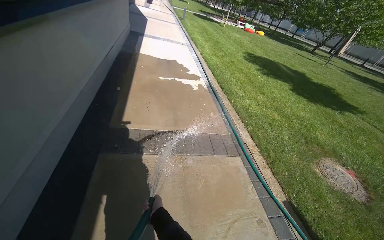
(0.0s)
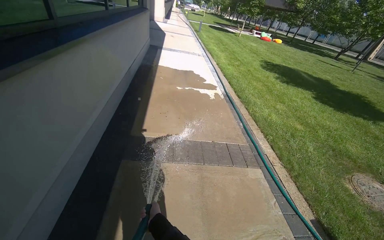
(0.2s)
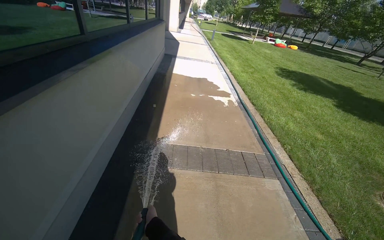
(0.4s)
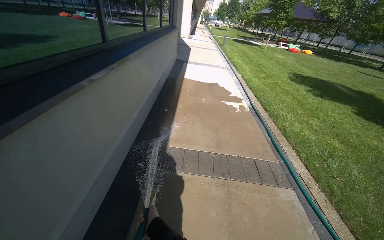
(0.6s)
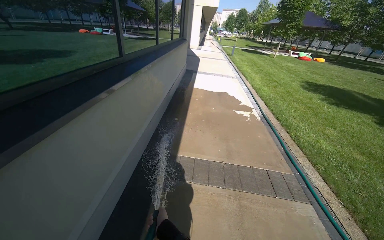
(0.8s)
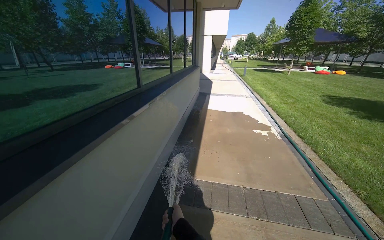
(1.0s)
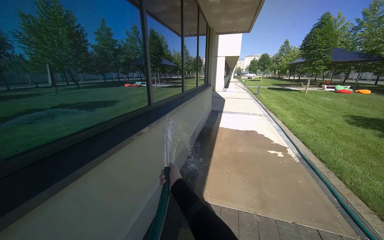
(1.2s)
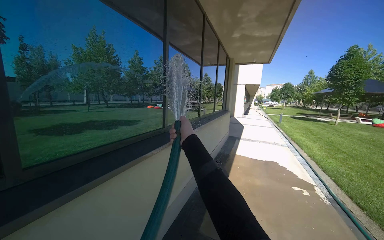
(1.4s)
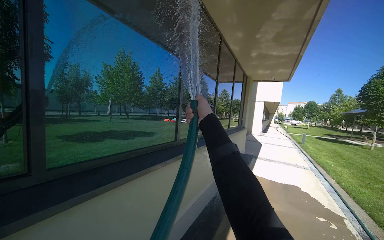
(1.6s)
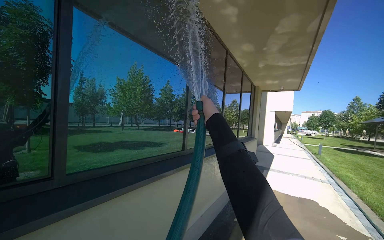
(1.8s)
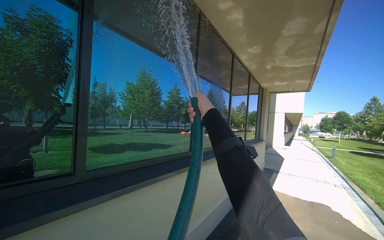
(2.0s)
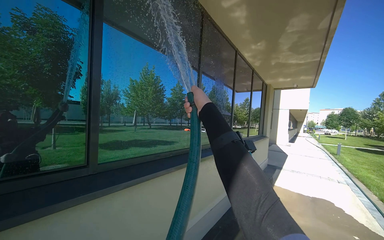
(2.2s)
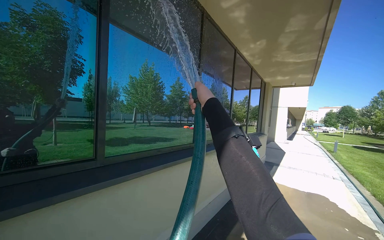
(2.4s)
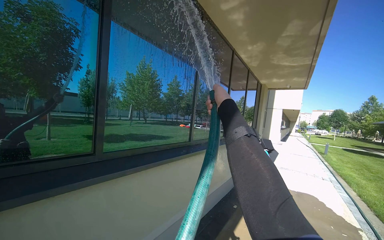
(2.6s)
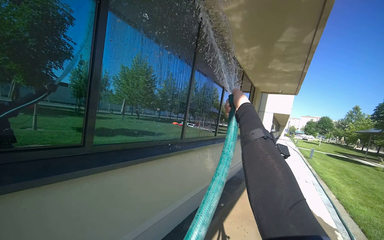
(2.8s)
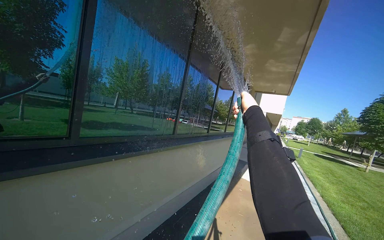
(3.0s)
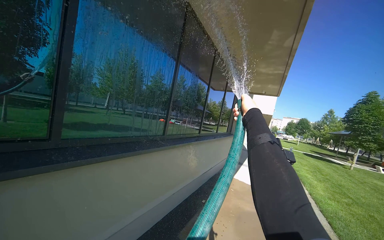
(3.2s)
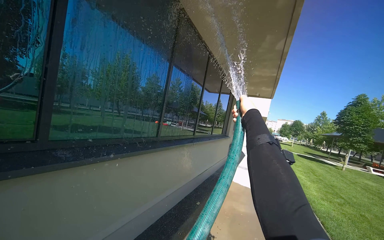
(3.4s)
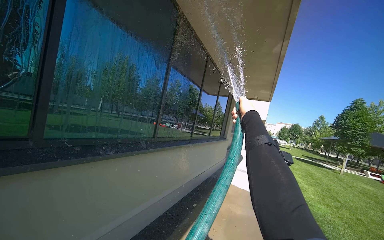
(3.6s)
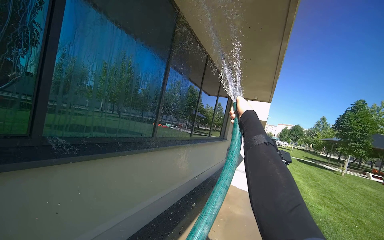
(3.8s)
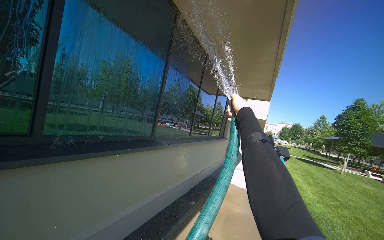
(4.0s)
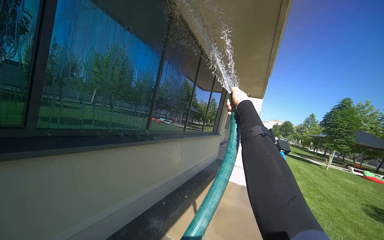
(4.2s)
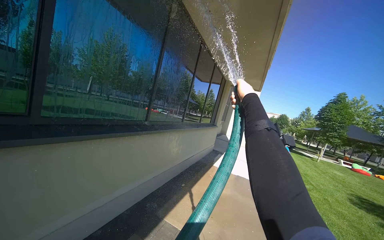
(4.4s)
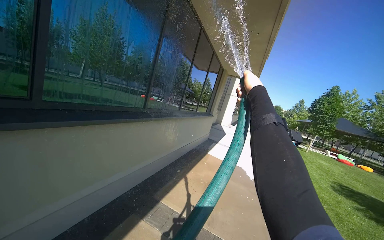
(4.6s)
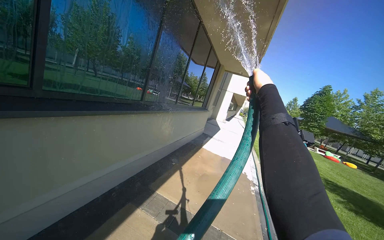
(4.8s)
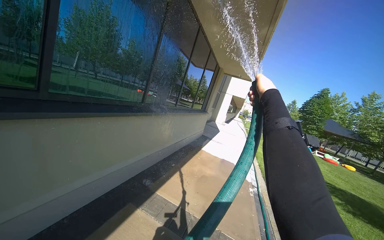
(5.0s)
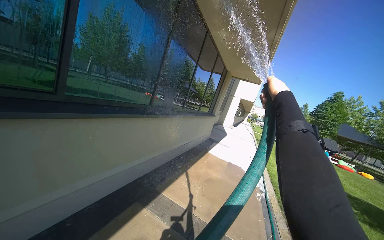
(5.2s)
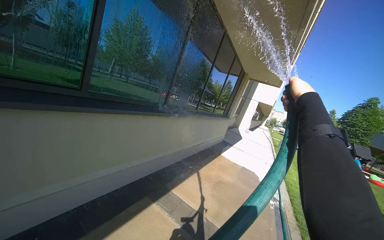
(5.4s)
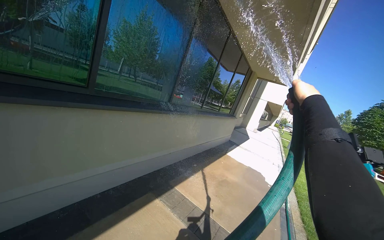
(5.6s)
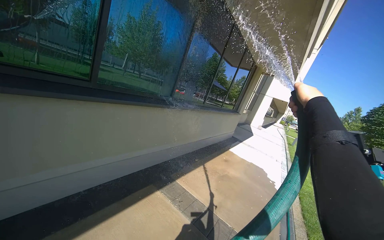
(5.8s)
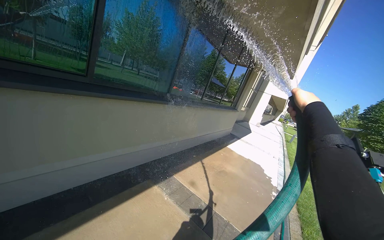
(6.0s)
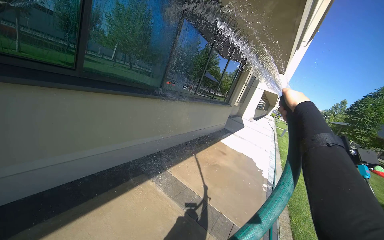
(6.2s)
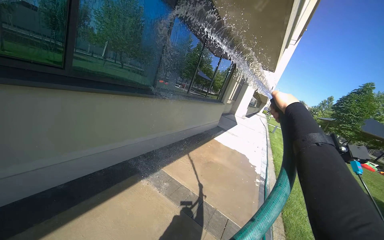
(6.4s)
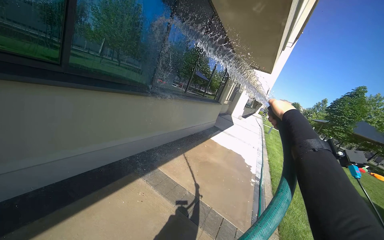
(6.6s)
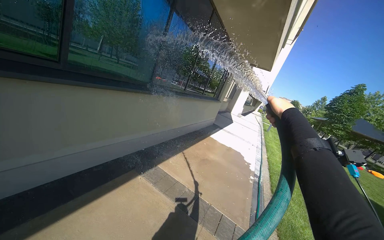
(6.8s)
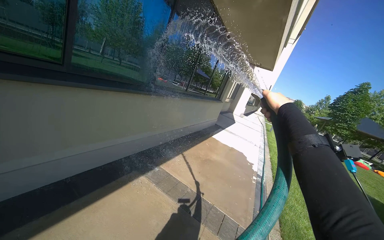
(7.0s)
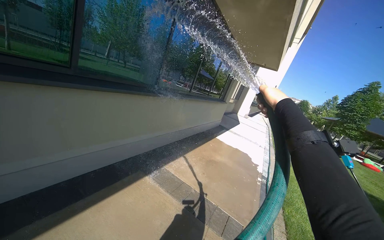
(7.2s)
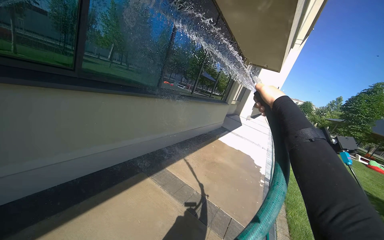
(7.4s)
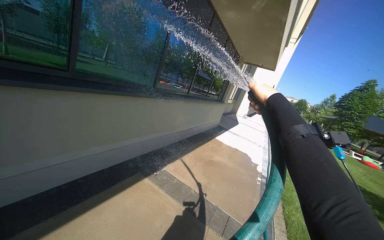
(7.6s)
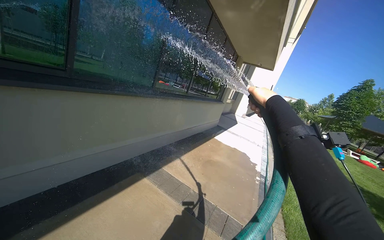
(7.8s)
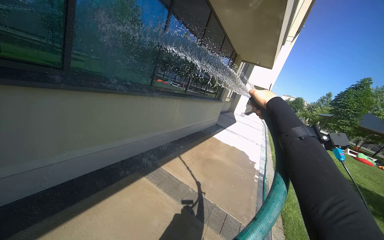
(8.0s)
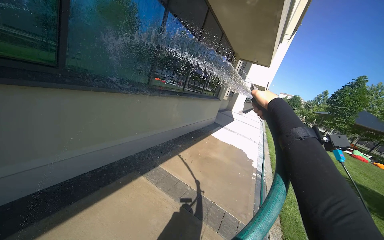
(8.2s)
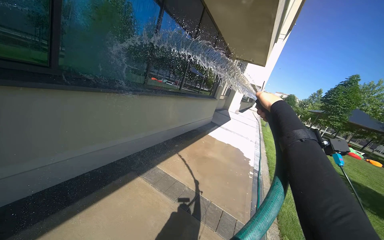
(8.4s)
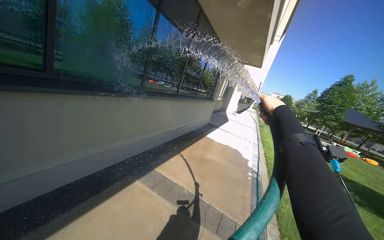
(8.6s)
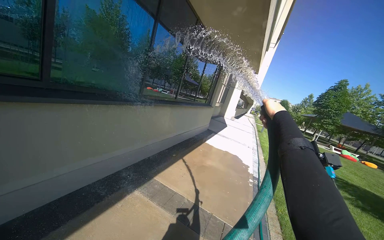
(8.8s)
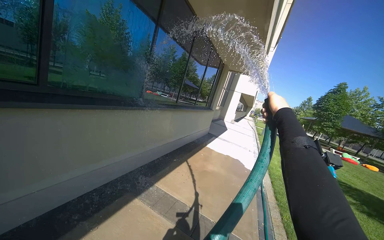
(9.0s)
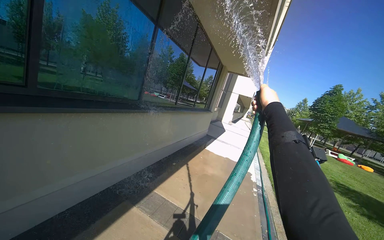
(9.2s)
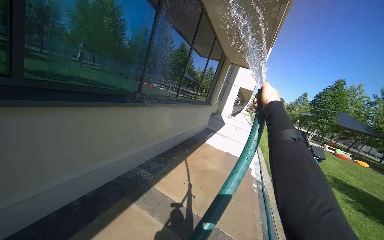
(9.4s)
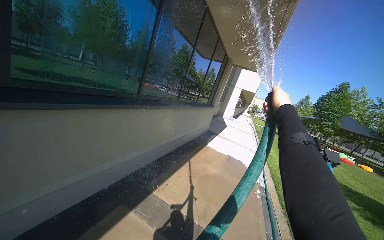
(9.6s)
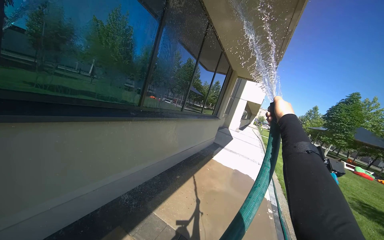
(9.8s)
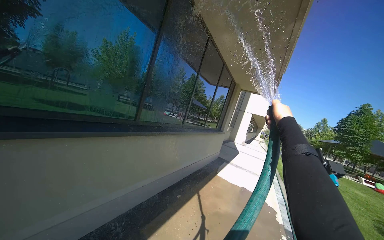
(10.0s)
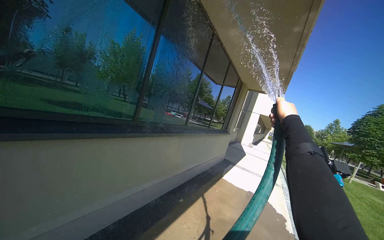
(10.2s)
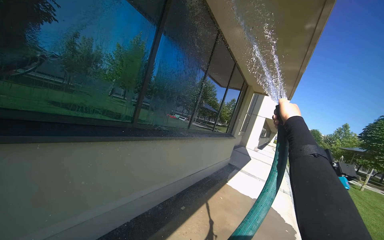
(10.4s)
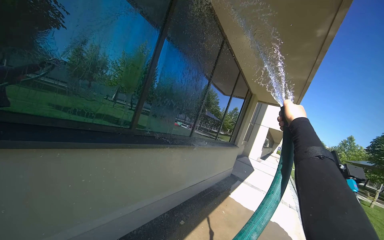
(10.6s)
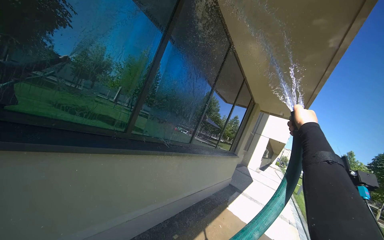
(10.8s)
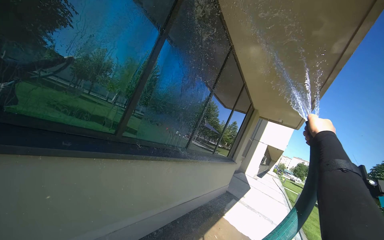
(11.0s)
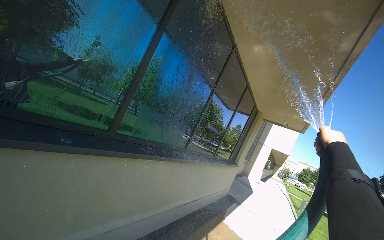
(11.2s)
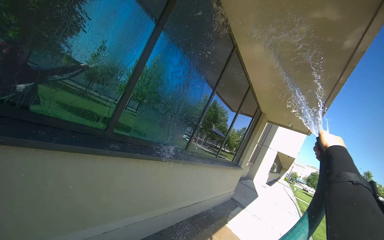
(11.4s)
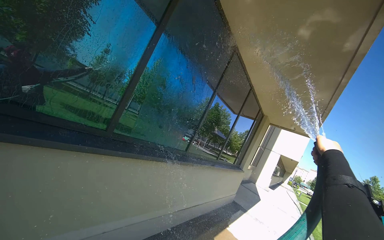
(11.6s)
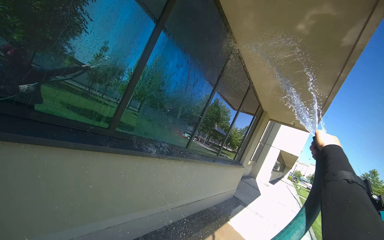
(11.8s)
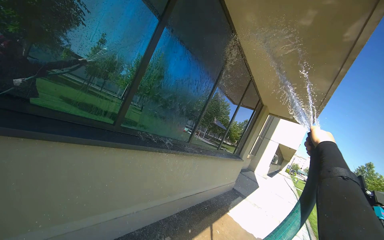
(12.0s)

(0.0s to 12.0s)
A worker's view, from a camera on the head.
Job: cleaning windows.
The whole recording: Rinsing building windows. The worker rinses the building windows with a hose.
0.0s - 1.6s: The wearer looks roughly 40 degrees further to the left. The view tilts about 40 degrees upward.
1.6s - 3.0s: The right hand goes about 20 cm to the right.
4.4s - 6.0s: The right hand heads nearer to the camera and to the right, covering some 40 cm.
9.0s - 10.4s: The head travels about 80 cm.
10.4s - 12.0s: The camera travels about 40 cm.

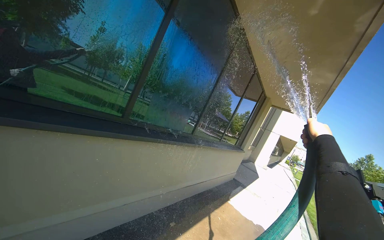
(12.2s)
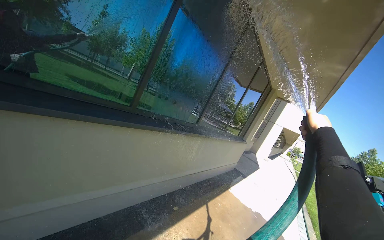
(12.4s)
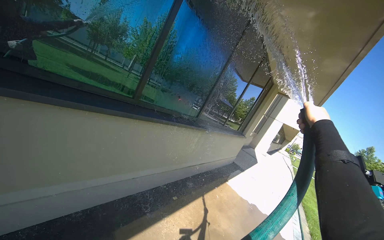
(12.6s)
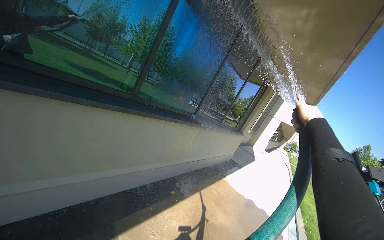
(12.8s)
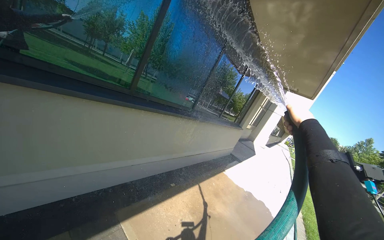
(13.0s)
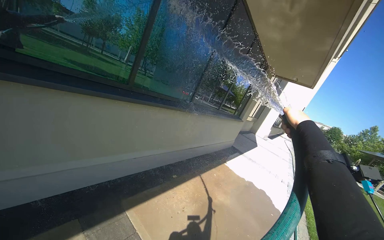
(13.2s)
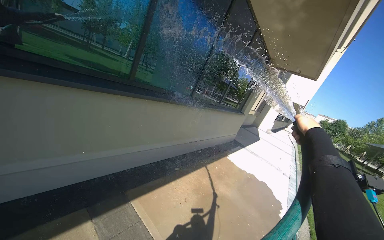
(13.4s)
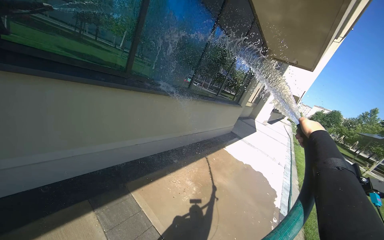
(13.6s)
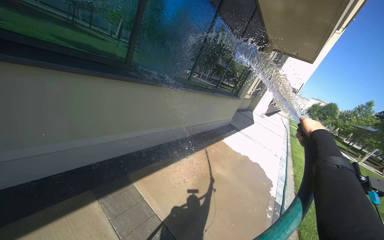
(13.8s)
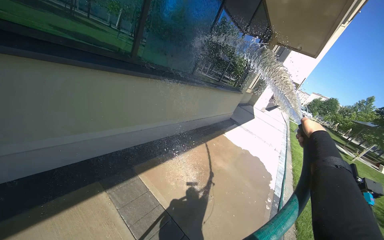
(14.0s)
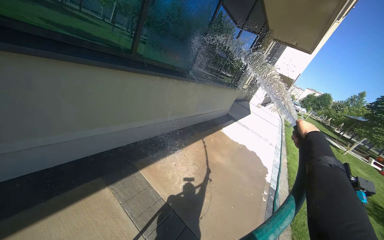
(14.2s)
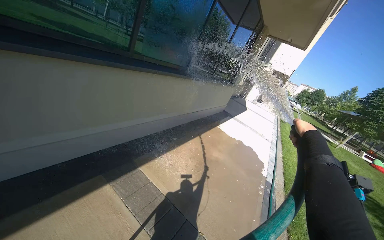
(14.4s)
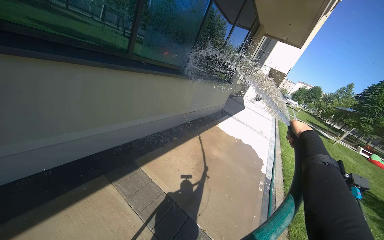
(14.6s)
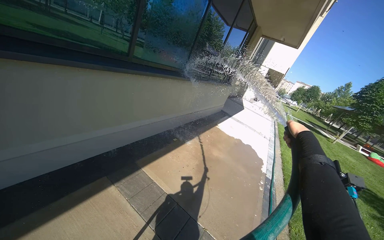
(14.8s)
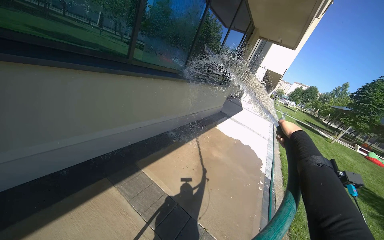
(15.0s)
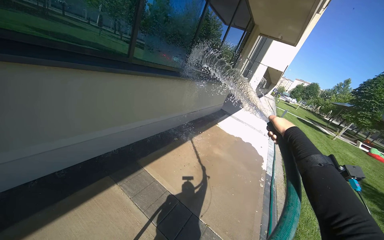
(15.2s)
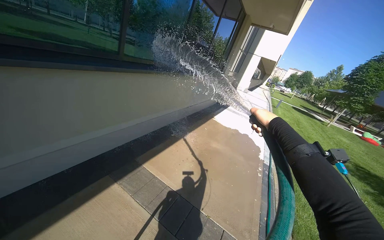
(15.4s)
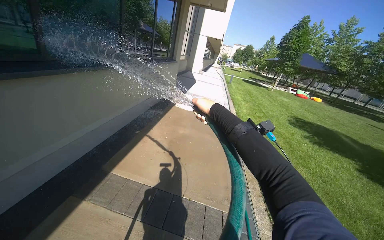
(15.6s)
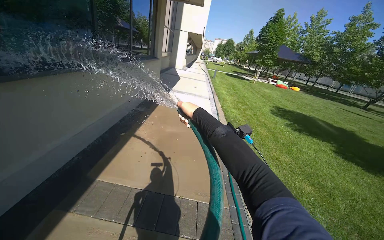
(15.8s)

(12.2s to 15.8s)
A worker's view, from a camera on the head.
Job: cleaning windows.
The whole recording: Rinsing building windows. The worker rinses the building windows with a hose.
12.2s - 14.0s: The view tilts roughly 20 degrees downward.
14.0s - 15.8s: The head turns to the right by approximately 35 degrees.

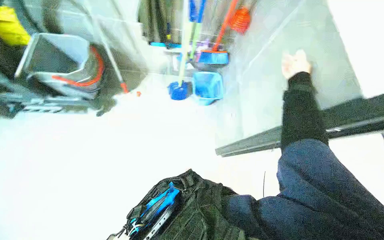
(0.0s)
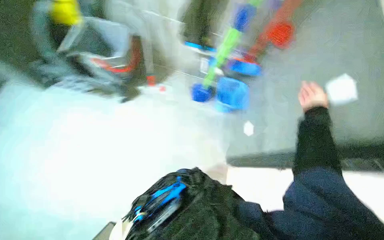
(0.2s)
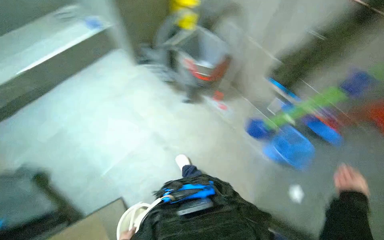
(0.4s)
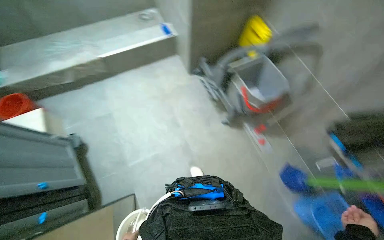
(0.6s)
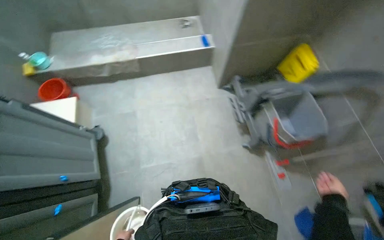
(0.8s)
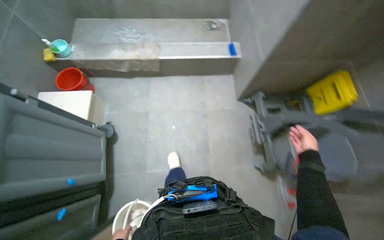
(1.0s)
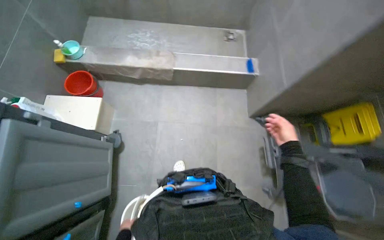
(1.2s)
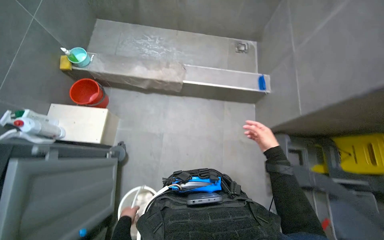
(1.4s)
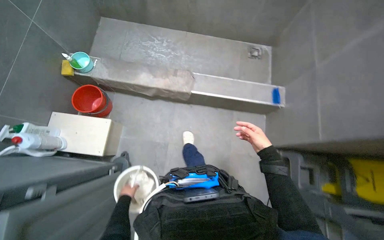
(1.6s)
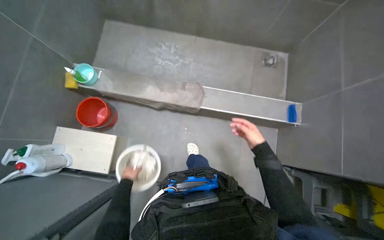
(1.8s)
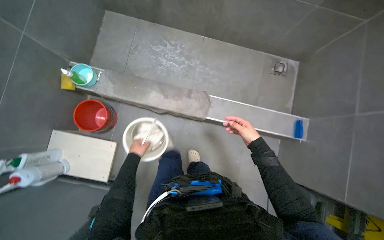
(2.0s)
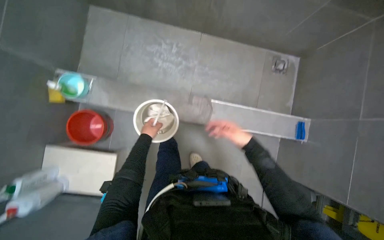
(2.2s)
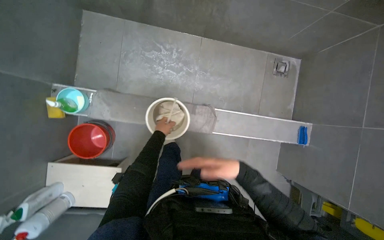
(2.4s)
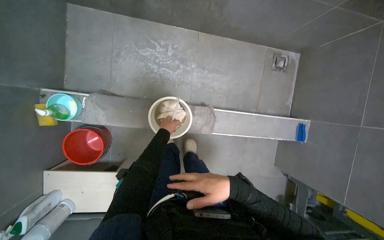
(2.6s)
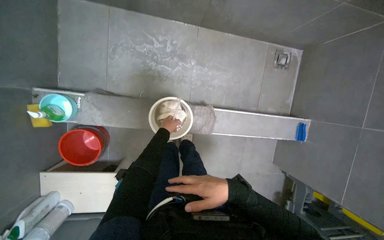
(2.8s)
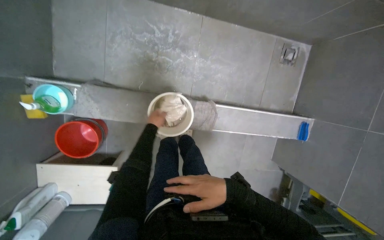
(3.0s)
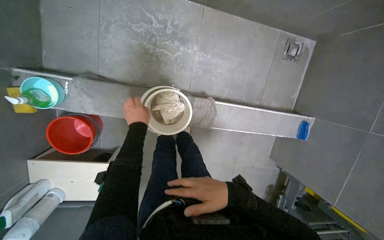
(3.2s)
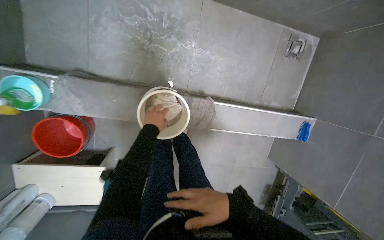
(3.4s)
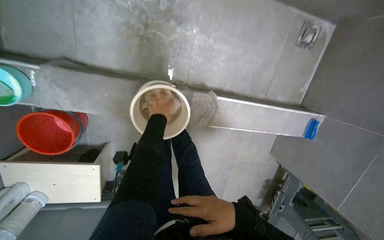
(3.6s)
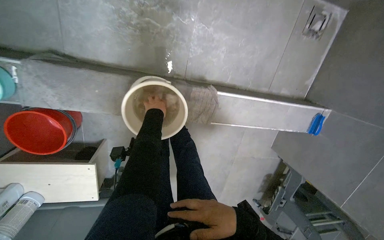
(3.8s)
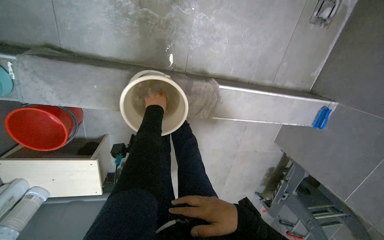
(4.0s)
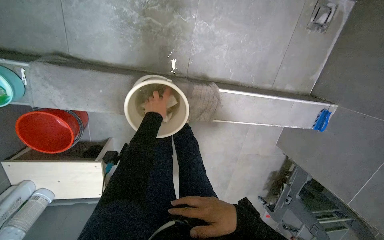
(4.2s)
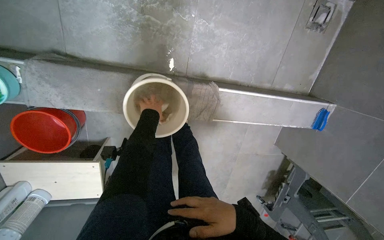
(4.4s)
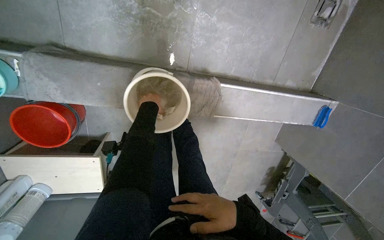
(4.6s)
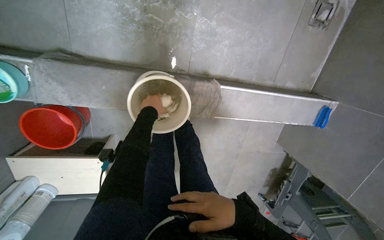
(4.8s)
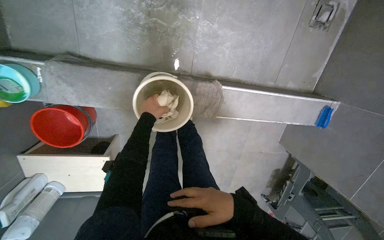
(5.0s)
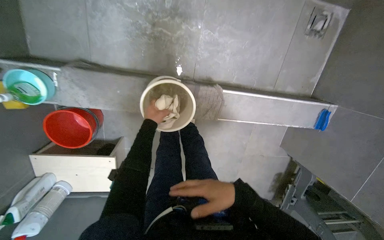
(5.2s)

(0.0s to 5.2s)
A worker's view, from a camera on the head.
Job: preparing cleaning supplies.
The whole recording: Preparing cleaning solution in bucket. The worker prepares cleaning solution by wringing a cloth, filling a bucket with water, and adding cleaning liquid.
0.0s - 1.8s: The camera is carried some 1 m. The wearer looks about 65 degrees further to the left.
1.8s - 3.4s: The camera travels some 70 cm. The camera pitches downward, by roughly 25 degrees.
